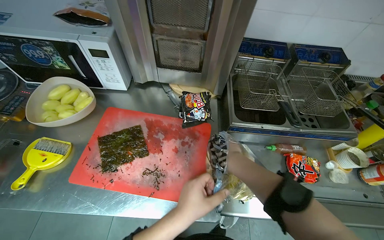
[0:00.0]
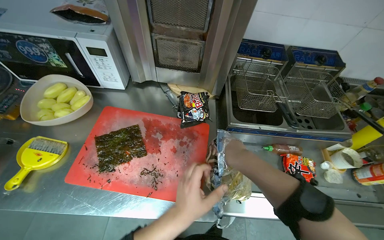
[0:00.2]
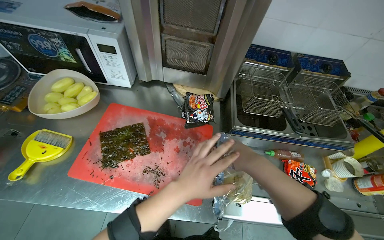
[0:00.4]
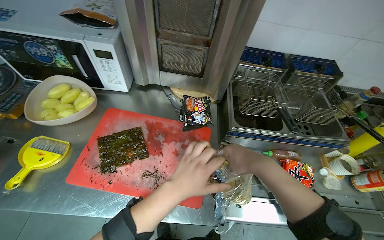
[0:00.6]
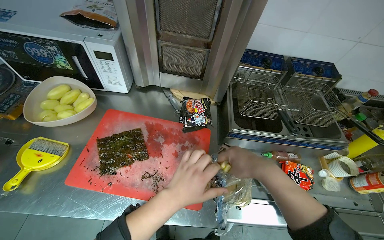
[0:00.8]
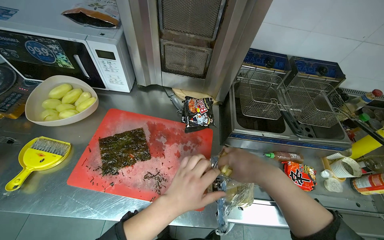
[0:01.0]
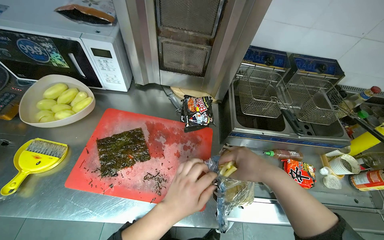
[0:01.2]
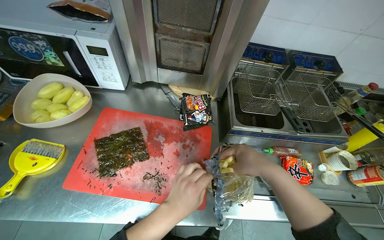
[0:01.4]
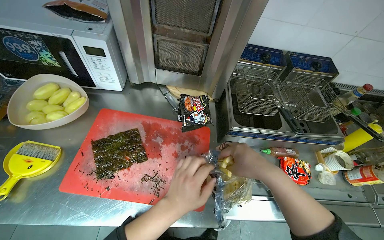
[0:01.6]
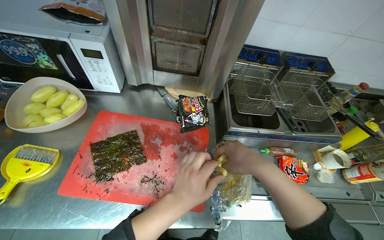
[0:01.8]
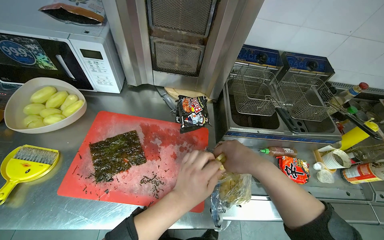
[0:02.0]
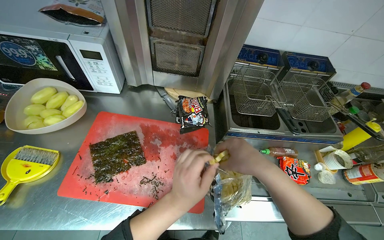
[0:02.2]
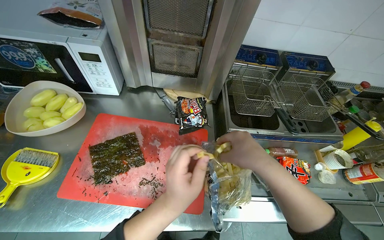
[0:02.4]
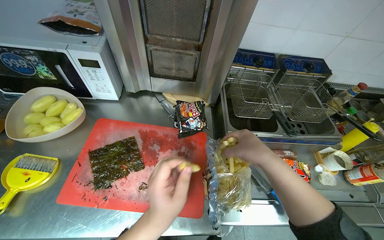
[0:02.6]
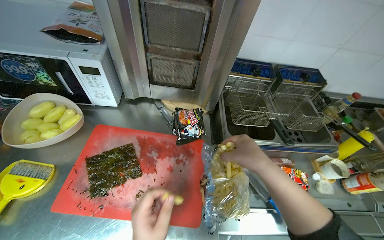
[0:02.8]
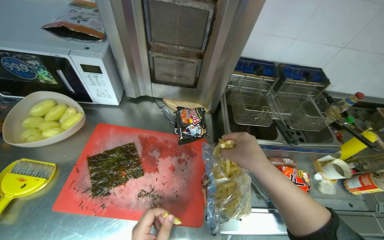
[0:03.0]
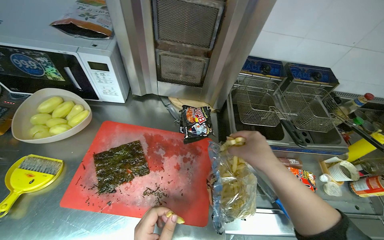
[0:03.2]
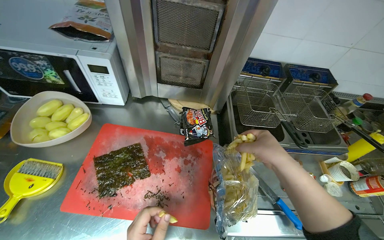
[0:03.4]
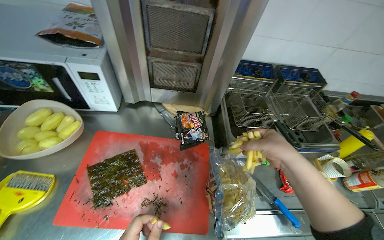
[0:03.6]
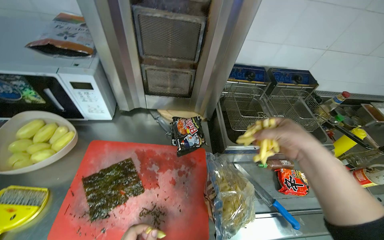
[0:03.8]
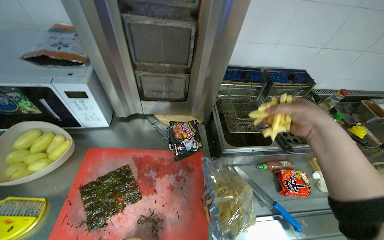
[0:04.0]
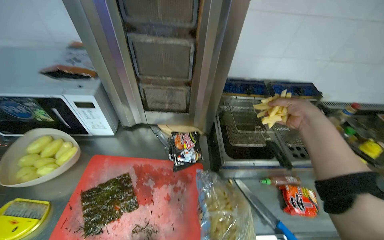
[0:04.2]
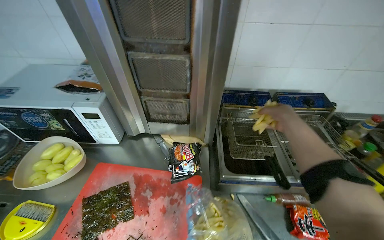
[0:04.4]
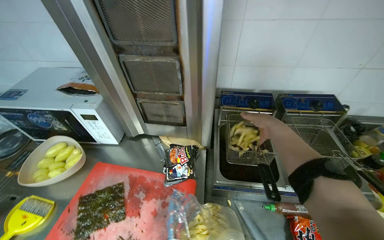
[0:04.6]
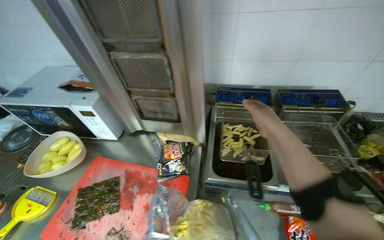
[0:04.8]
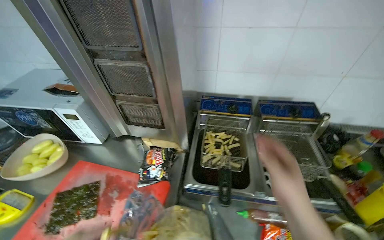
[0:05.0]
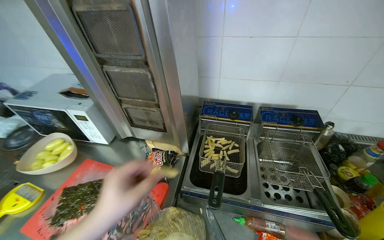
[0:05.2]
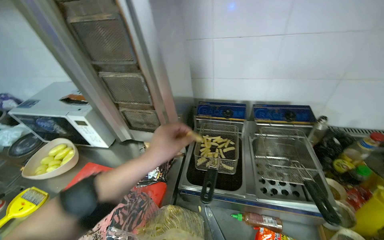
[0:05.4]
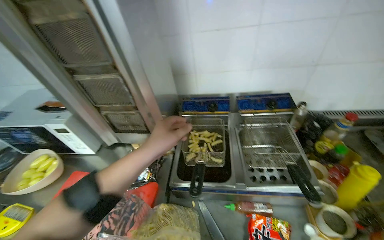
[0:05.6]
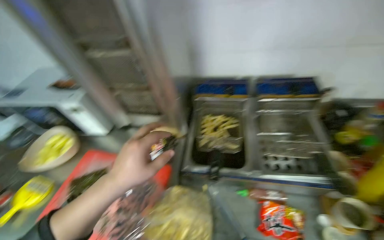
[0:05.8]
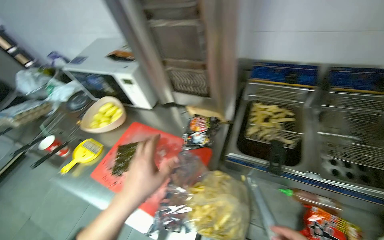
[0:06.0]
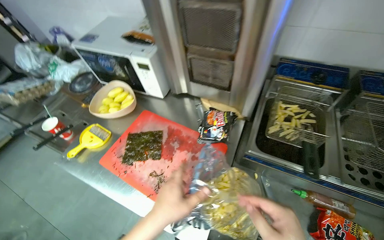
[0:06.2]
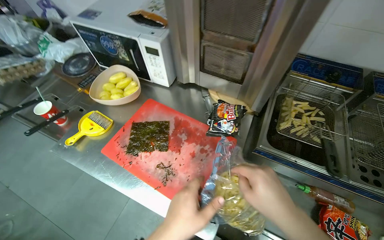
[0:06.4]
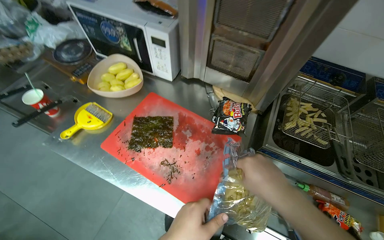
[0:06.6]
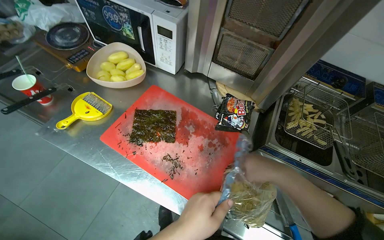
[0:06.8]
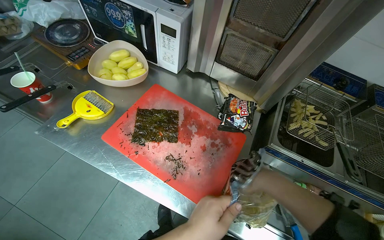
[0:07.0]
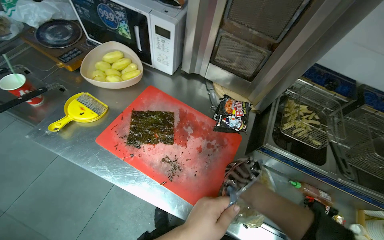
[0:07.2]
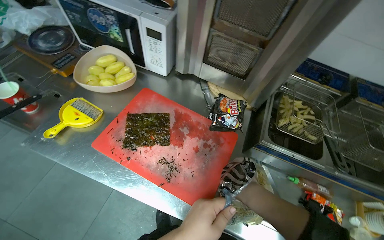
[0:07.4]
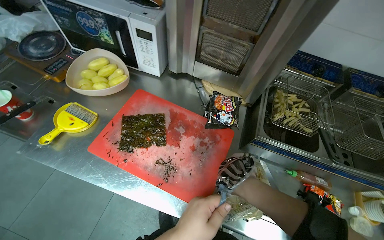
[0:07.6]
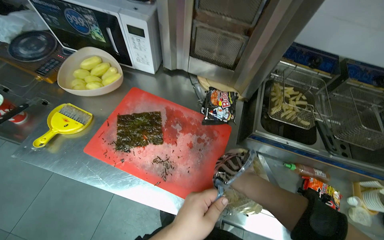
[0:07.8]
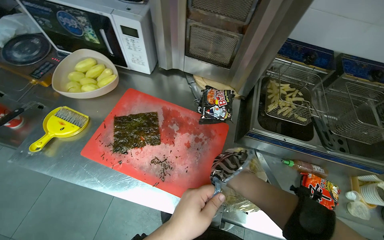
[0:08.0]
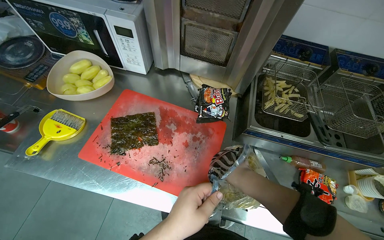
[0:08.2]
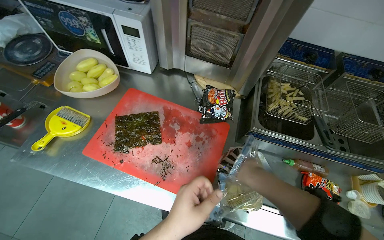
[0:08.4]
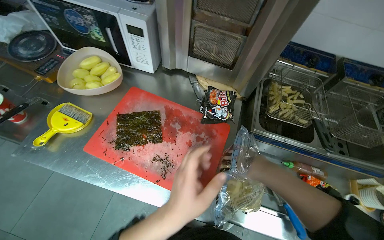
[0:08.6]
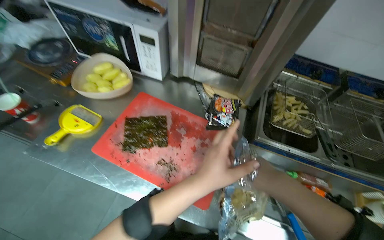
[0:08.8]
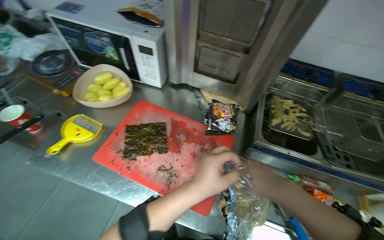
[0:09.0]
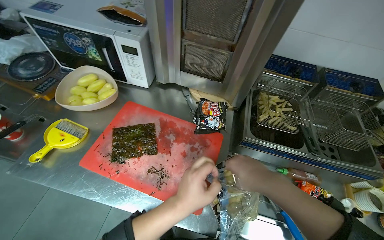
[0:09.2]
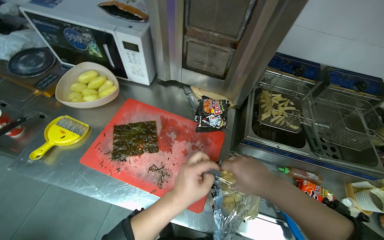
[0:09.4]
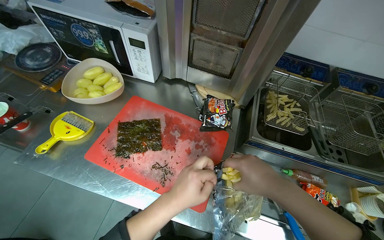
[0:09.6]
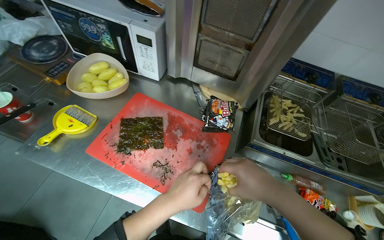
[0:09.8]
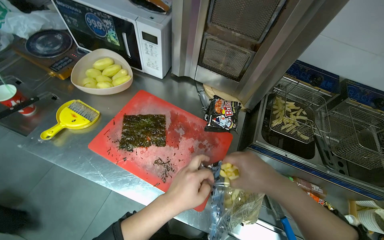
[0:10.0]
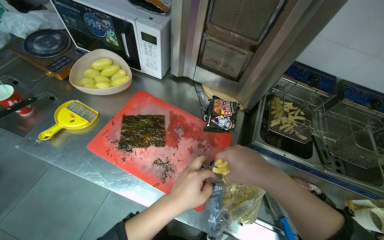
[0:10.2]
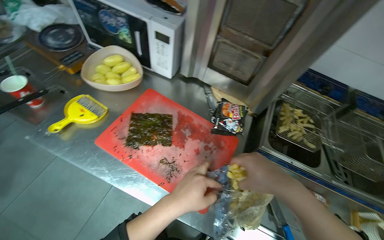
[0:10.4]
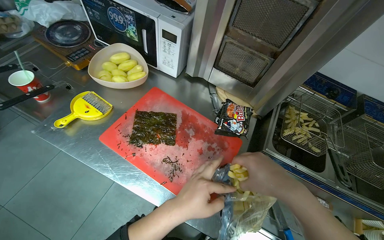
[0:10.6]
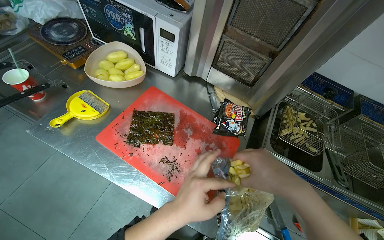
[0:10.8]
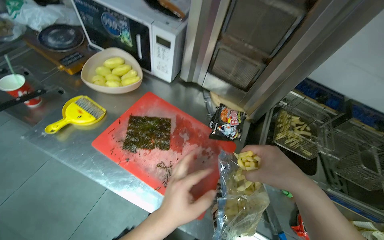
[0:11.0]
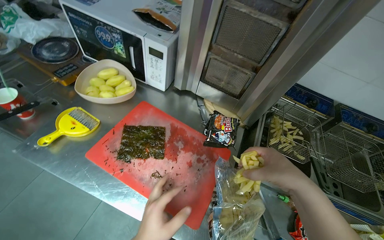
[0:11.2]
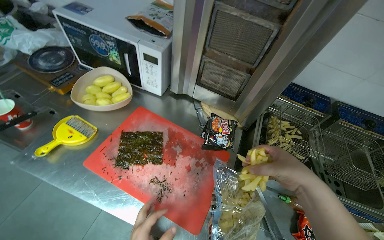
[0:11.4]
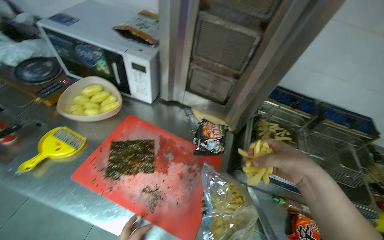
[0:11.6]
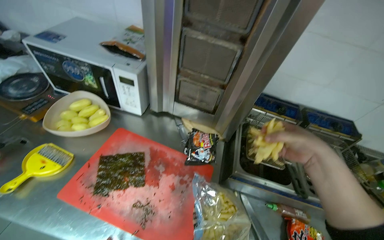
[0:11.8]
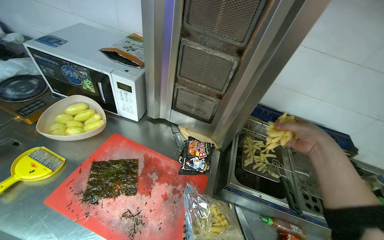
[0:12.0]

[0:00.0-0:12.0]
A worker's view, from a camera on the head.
Job: cooking food.
The whole recording: Loading french fries into deep fryer. The worker opens a bag of french fries and places them into a deep fryer basket.
0.0 to 1.6 s: The right hand moves nearer to the camera, roughly 10 cm.
3.0 to 4.4 s: The right hand moves up the picture, to the right and farther from the camera, roughly 35 cm.
4.4 to 6.0 s: The camera sweeps to the left, by roughly 20 degrees.
7.6 to 9.0 s: The right hand shifts approximately 10 cm nearer to the camera.
9.0 to 10.4 s: The hands stay close to where they were, moving slightly.
10.4 to 12.0 s: The right hand travels to the right and up the picture by some 30 cm.

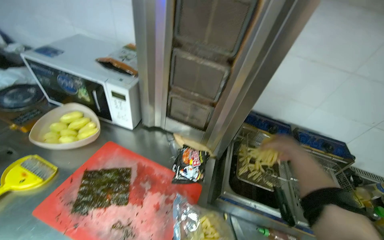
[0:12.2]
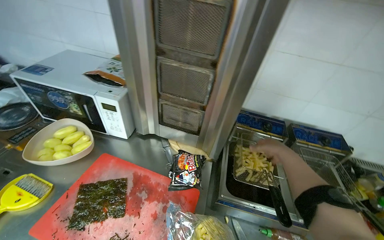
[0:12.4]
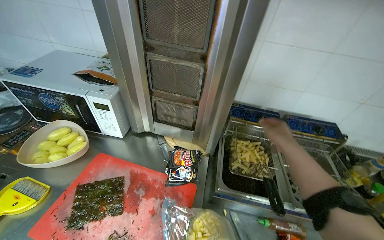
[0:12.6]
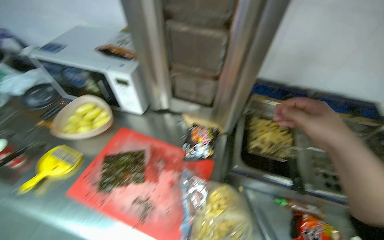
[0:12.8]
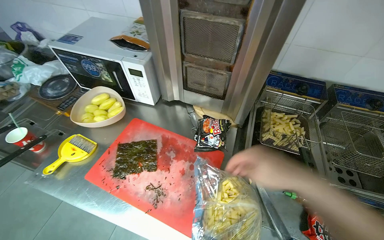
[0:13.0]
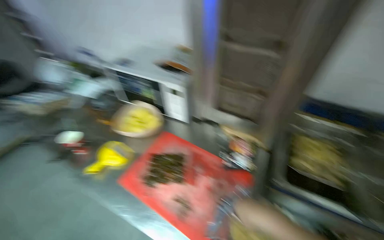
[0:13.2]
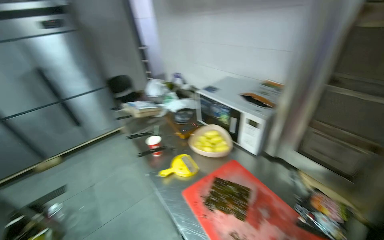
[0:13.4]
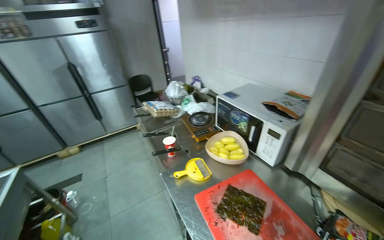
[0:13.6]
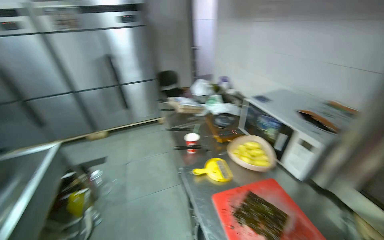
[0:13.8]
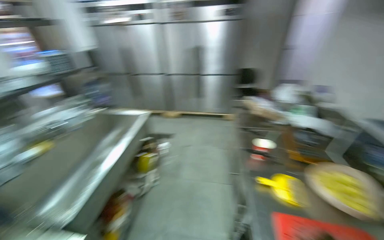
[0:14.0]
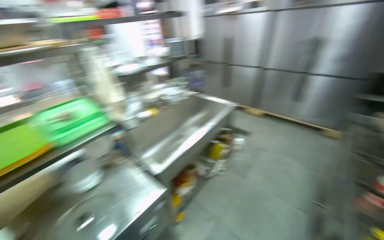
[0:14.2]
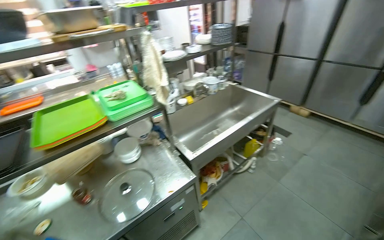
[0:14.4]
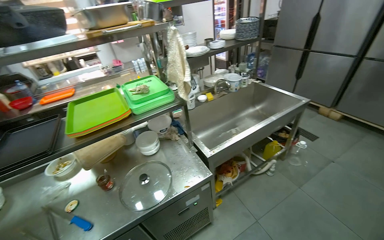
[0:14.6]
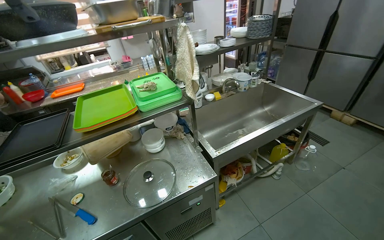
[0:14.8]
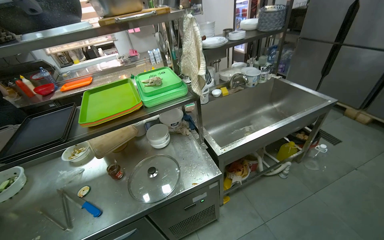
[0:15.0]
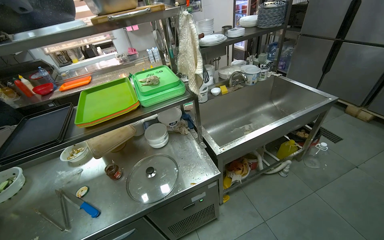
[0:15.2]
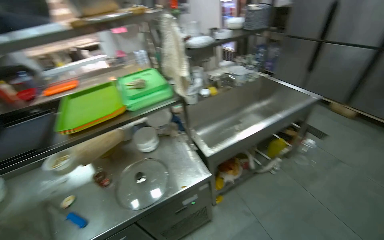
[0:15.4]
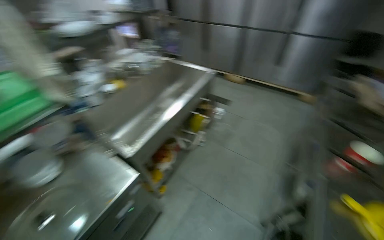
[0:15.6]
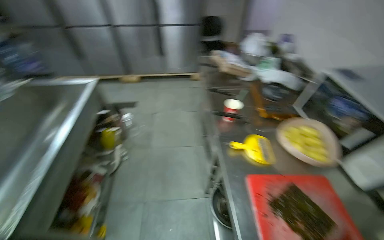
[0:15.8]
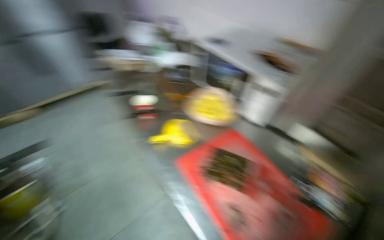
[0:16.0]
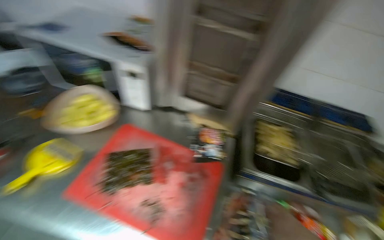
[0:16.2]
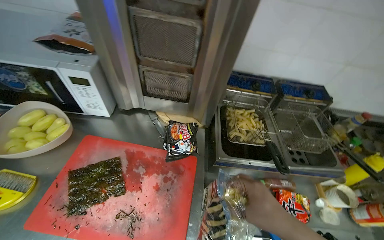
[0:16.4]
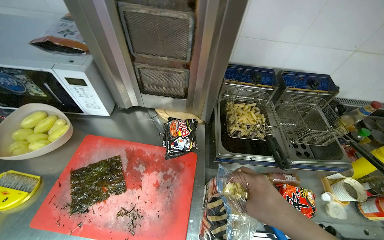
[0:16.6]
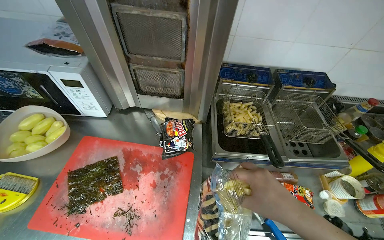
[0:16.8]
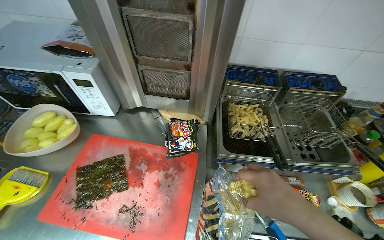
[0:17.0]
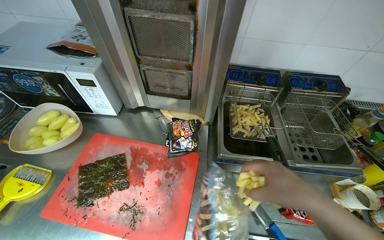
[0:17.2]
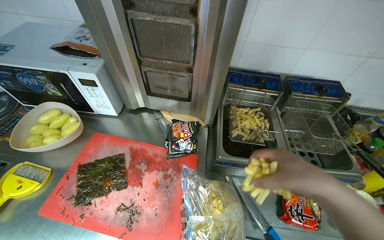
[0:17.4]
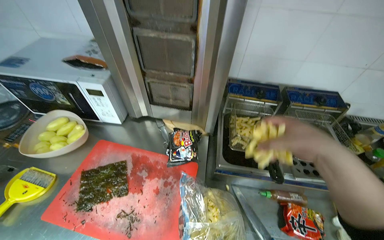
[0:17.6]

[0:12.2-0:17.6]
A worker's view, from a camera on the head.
Job: cooking food.
The whole recording: Loading french fries into deep fryer. The worker opens a bag of french fries and places them into a deep fryer basket.
12.2 to 13.6 s: The wearer looks roughly 45 degrees further to the left.
13.6 to 15.0 s: The wearer's head swings roughly 95 degrees to the left.
15.0 to 16.2 s: The head travels approximately 50 cm. The wearer's head swings approximately 145 degrees to the right.

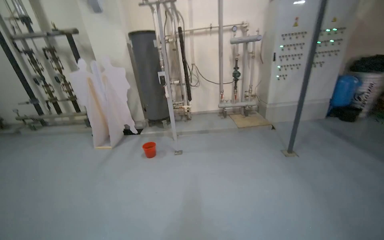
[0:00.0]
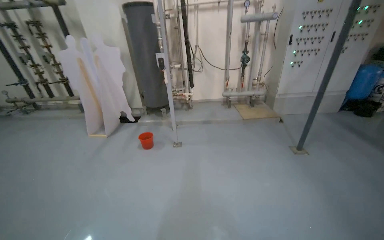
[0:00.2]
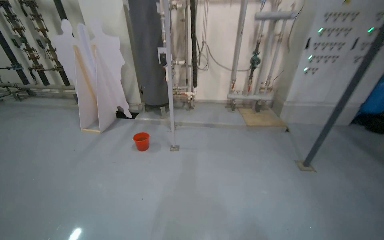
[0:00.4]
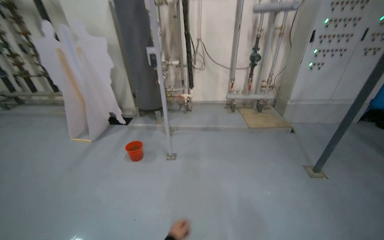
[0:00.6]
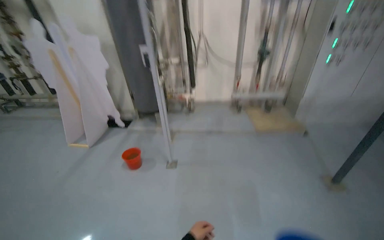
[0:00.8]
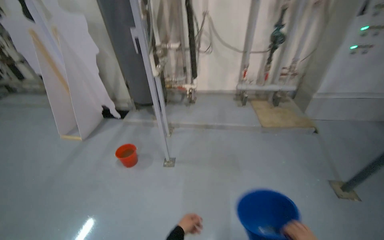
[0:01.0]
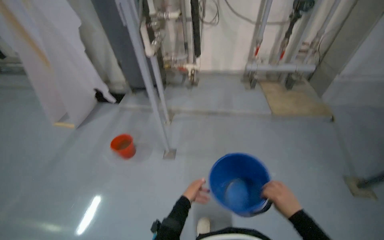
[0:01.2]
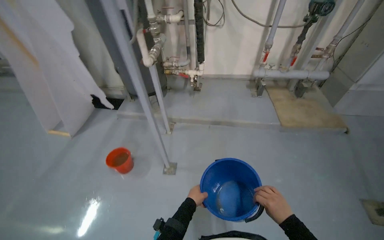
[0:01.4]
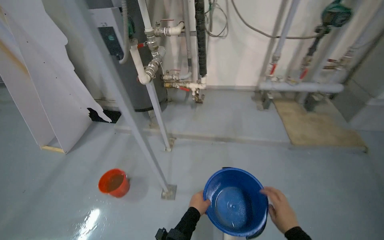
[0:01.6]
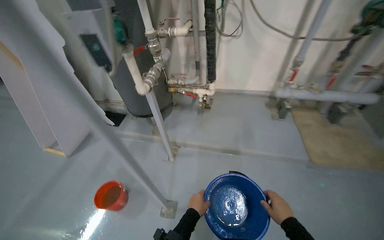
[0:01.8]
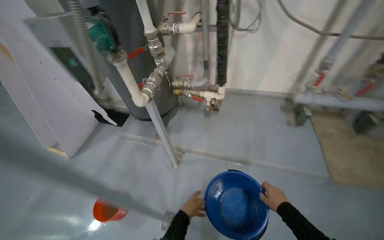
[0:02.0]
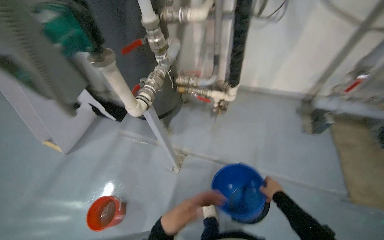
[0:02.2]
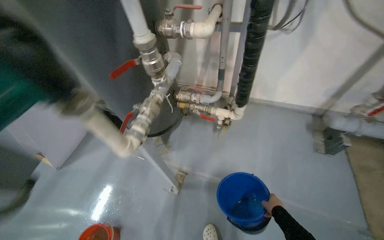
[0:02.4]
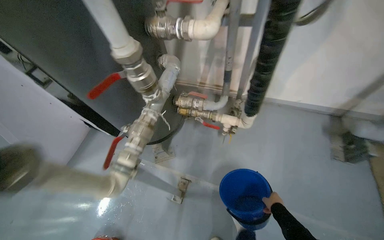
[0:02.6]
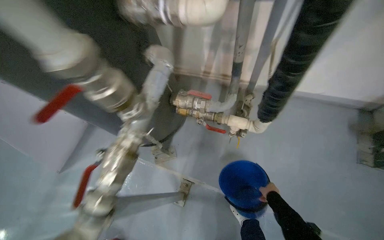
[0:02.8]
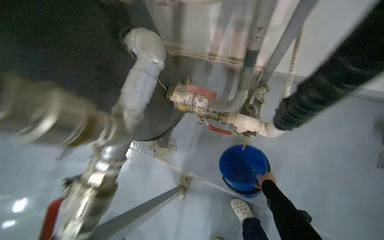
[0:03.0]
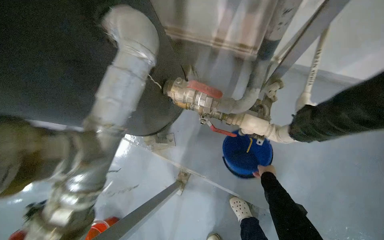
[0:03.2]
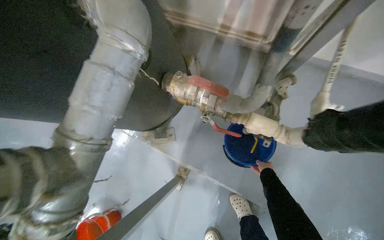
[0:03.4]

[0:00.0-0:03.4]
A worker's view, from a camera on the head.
Job: wiping surfaces.
The whole recording: Cleaning pipe connection. The worker cleans a pipe connection with a brush, collecting dripping water in a bucket.
0.0 to 1.6 s: The wearer moves about 2 m. The wearer looks some 20 degrees further downward.
1.6 to 3.4 s: The camera travels approximately 1.5 m. The head turns to the left by roughly 15 degrees. The wearer looks about 40 degrees further downward.
